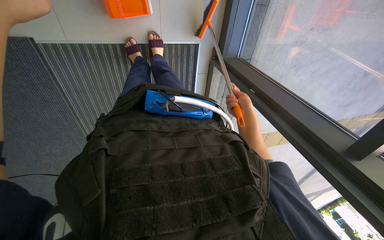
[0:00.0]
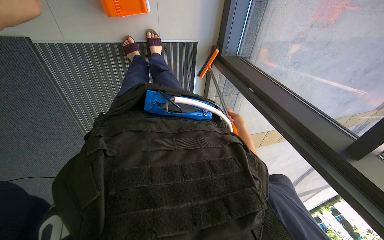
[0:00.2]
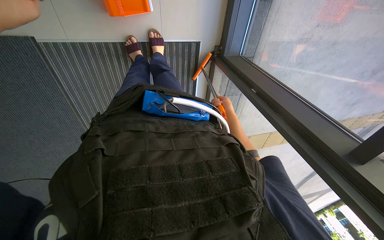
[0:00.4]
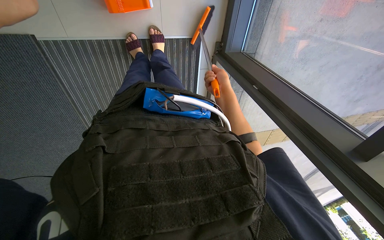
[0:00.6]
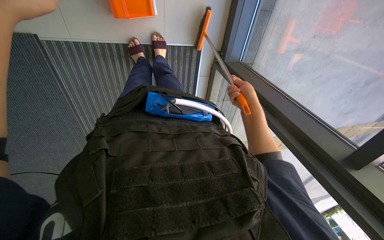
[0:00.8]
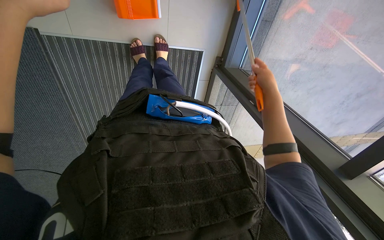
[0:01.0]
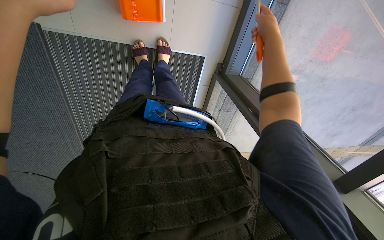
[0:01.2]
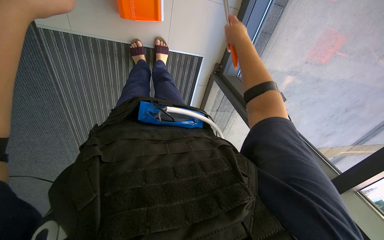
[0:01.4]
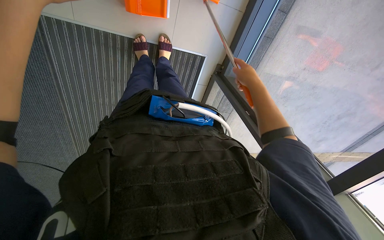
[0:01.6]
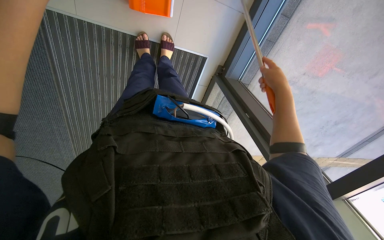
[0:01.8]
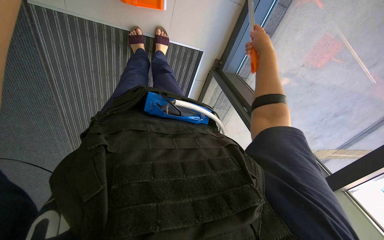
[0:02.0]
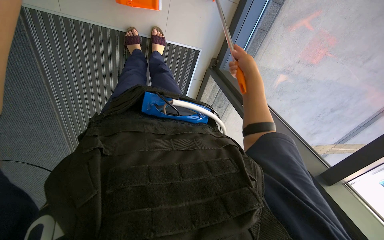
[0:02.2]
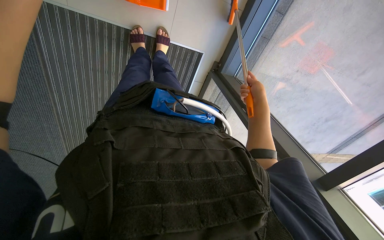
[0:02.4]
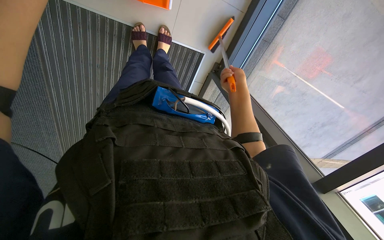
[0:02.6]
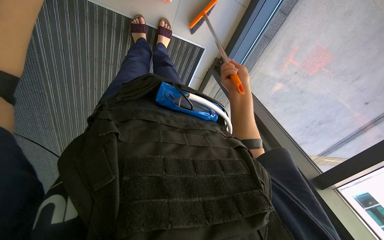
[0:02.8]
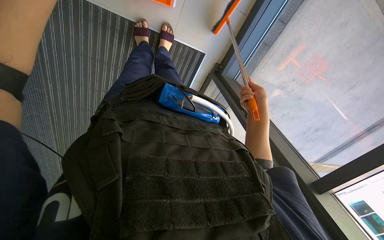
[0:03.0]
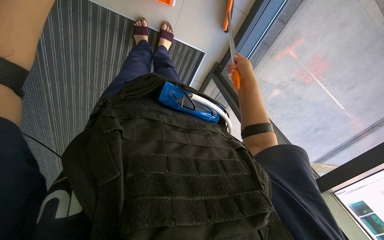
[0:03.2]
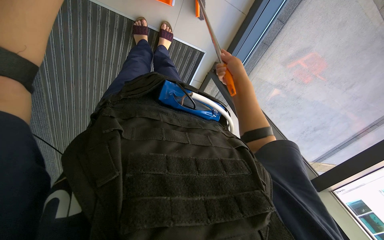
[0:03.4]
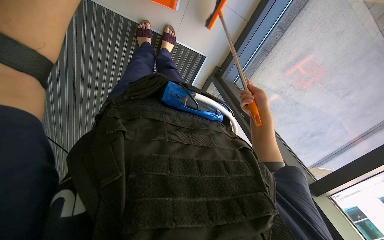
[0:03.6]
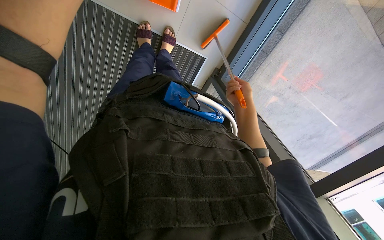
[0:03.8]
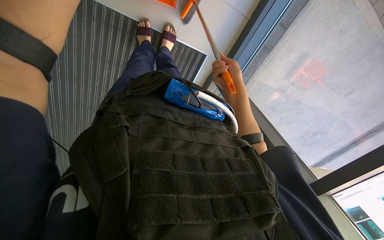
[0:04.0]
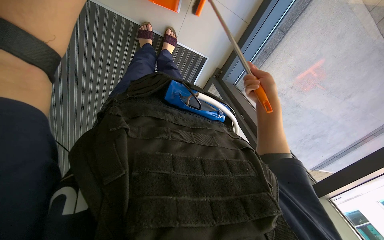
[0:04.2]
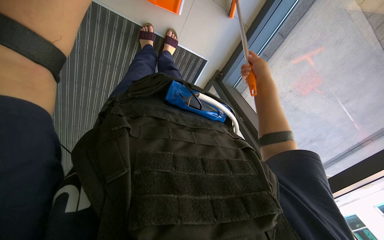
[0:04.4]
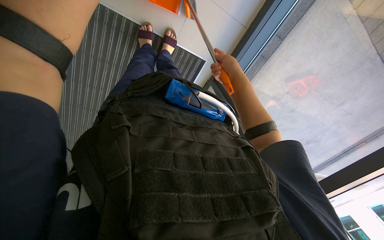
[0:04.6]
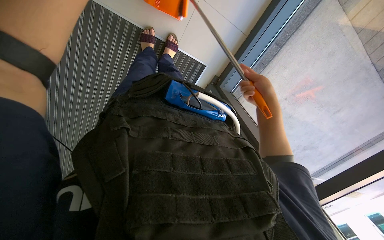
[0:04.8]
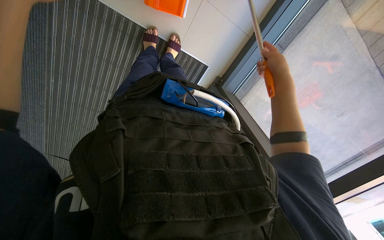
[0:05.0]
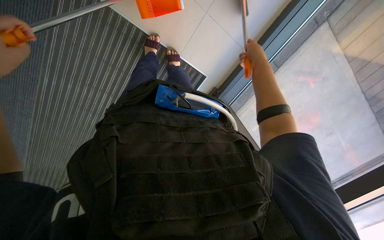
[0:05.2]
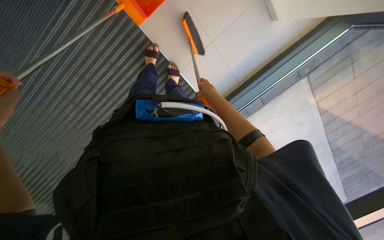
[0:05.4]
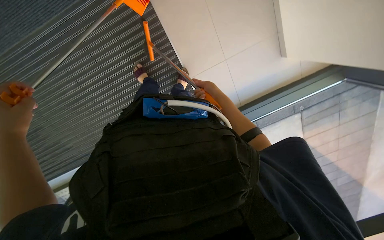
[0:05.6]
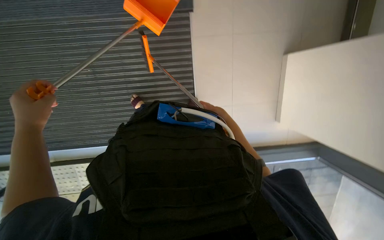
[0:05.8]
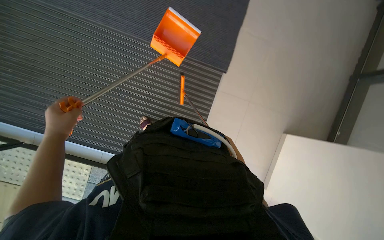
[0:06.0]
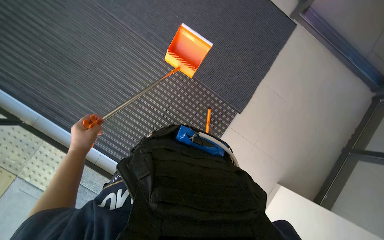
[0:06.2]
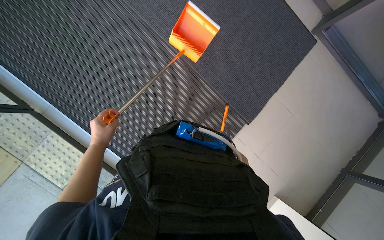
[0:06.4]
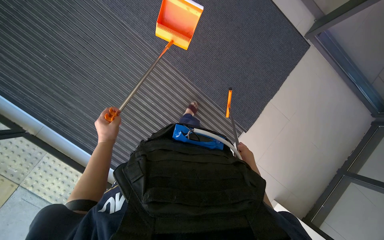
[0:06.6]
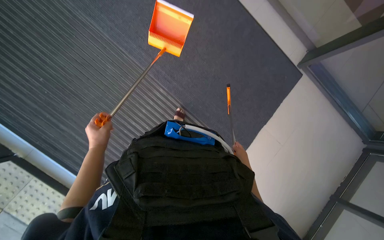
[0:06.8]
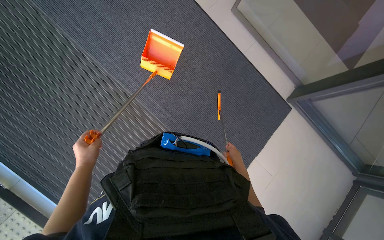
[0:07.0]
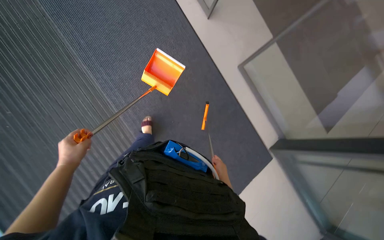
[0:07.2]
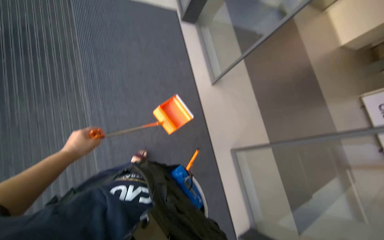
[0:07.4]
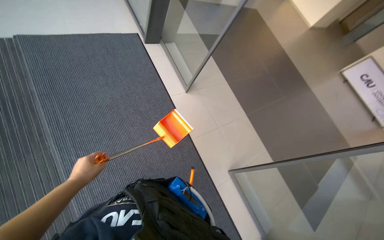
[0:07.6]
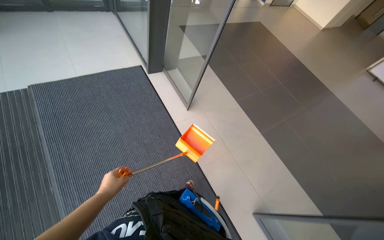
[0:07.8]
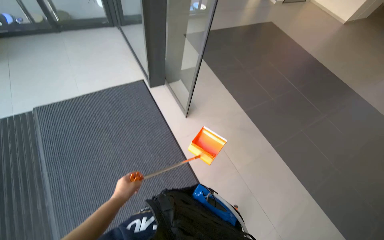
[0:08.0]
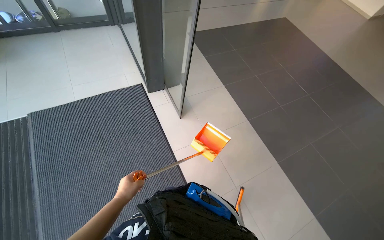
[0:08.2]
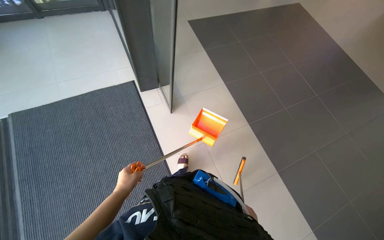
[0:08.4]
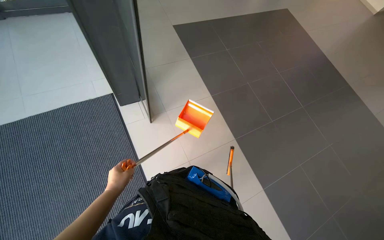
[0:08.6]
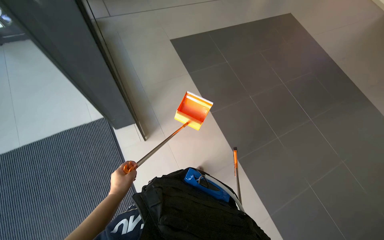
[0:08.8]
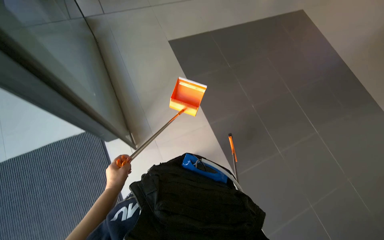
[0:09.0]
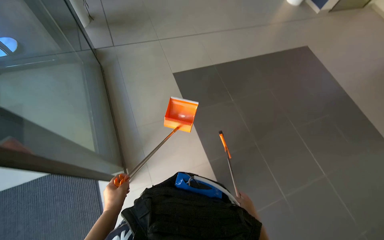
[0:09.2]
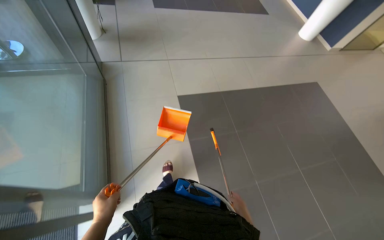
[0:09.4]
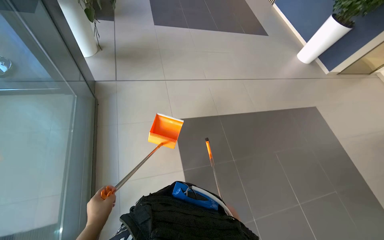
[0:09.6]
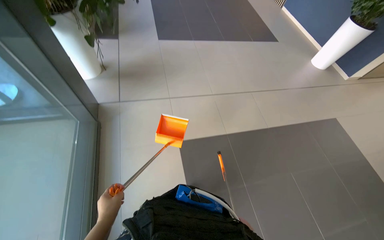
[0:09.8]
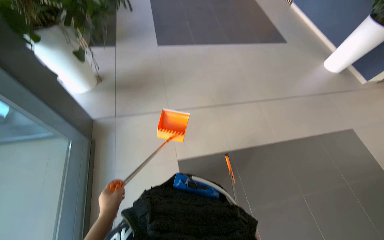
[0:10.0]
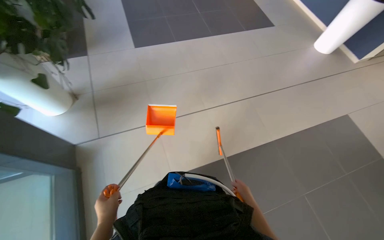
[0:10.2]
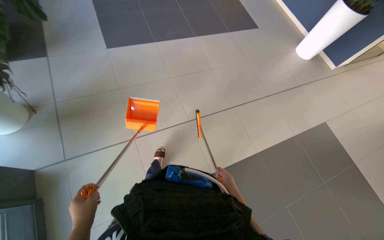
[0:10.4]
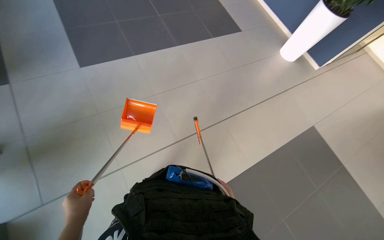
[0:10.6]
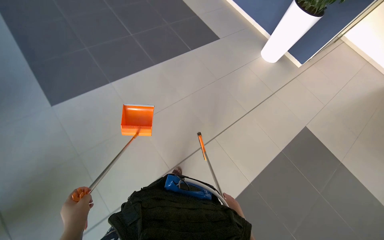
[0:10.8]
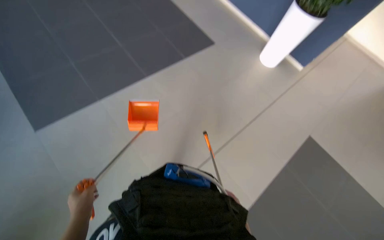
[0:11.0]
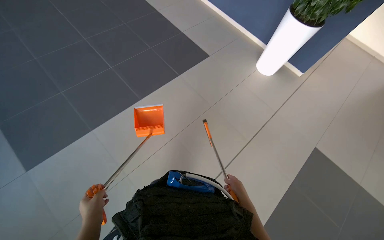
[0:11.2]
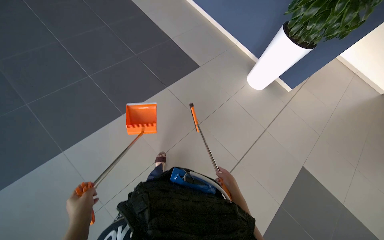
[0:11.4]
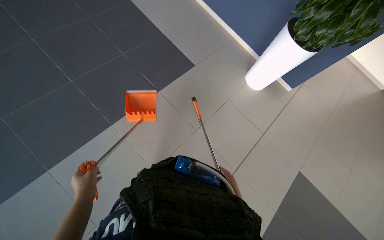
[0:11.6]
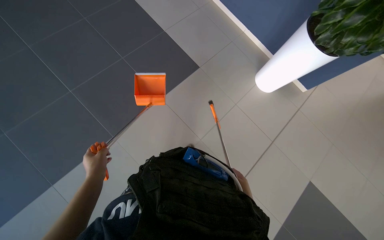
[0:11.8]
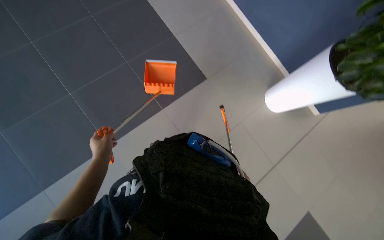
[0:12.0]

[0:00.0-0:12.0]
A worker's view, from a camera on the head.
Job: sweeping floor.
The whole recording: Sweeping the floor. The worker sweeps the floor with a broom and dustpan.
0.0 to 1.6 s: The right hand moves nearer and farther over approximately 25 cm, changing direction 2 times.
1.6 to 3.0 s: The right hand heads farther from the camera, covering roughly 10 cm.
3.0 to 4.4 s: The right hand goes nearer and farther, some 10 cm each way, reversing 2 times.
4.4 to 6.0 s: The camera is aimed approximately 15 degrees further to the right. The view tilts about 30 degrees upward. Everything in view rotates about 60 degrees clockwise.
7.6 to 9.0 s: The head travels approximately 90 cm.
9.0 to 10.4 s: The camera is carried about 50 cm.
10.4 to 12.0 s: The wearer moves some 90 cm.

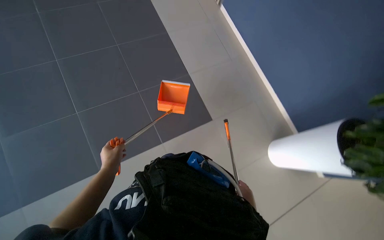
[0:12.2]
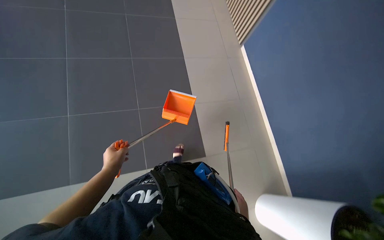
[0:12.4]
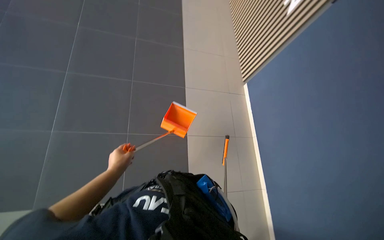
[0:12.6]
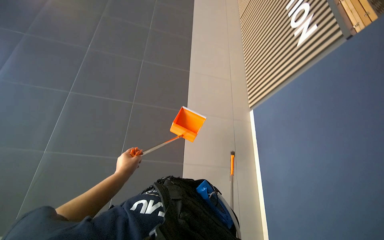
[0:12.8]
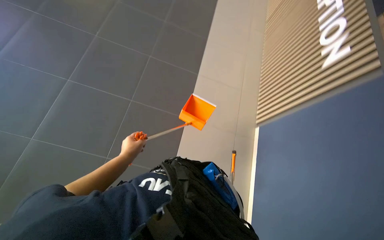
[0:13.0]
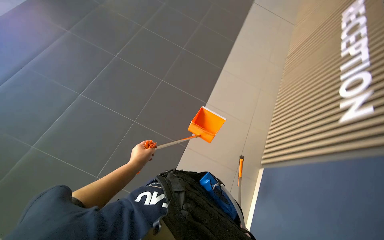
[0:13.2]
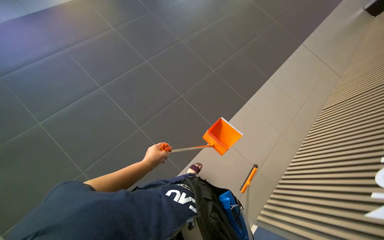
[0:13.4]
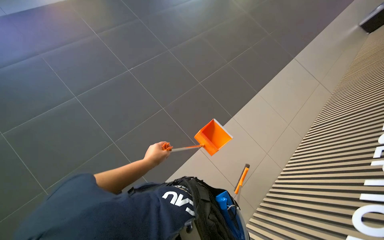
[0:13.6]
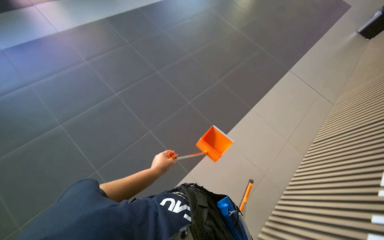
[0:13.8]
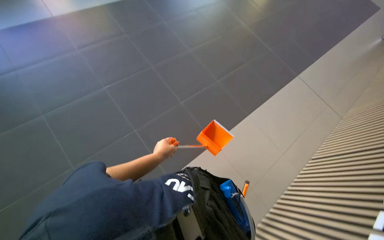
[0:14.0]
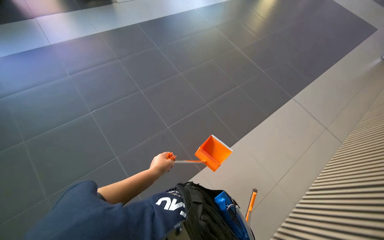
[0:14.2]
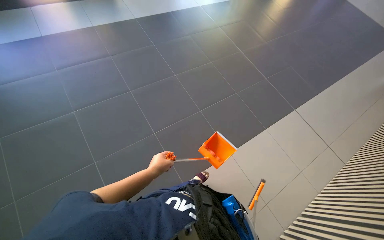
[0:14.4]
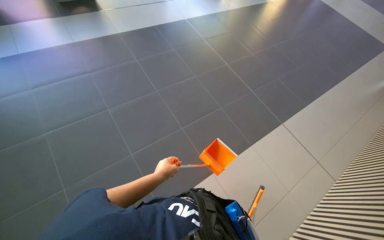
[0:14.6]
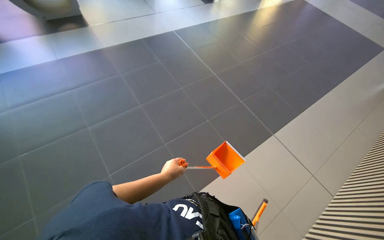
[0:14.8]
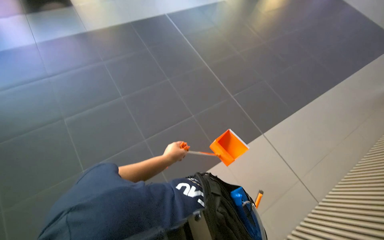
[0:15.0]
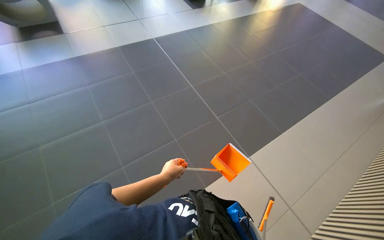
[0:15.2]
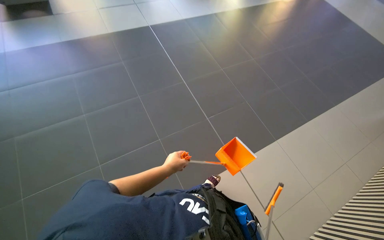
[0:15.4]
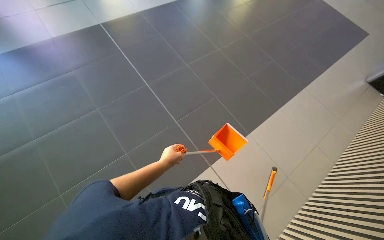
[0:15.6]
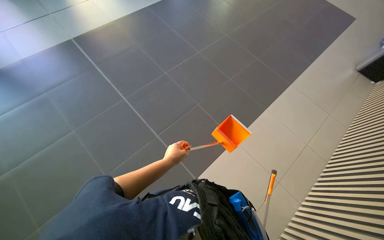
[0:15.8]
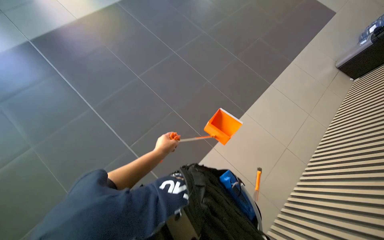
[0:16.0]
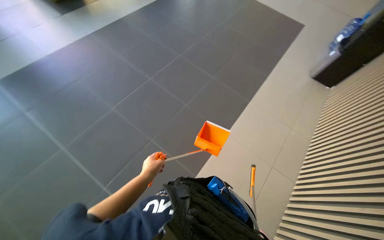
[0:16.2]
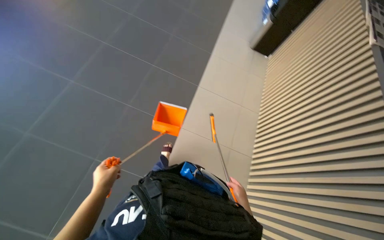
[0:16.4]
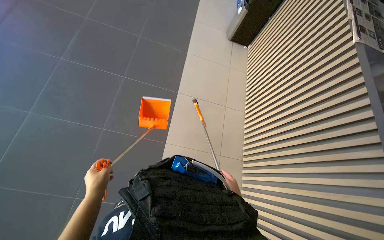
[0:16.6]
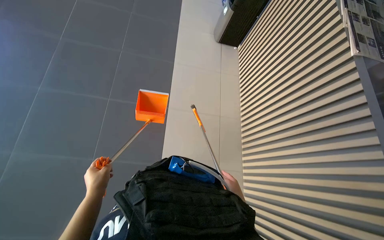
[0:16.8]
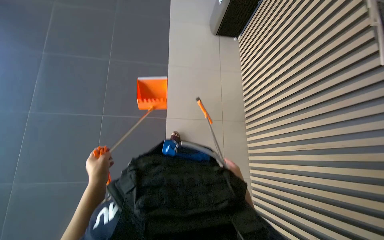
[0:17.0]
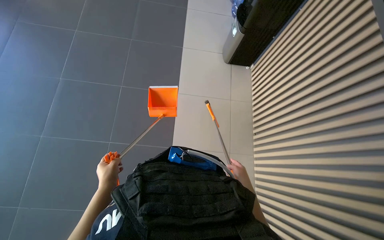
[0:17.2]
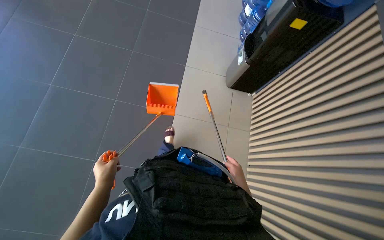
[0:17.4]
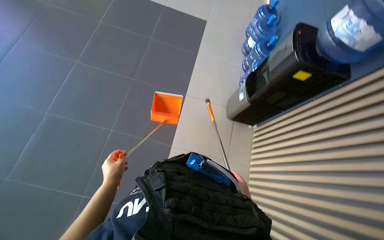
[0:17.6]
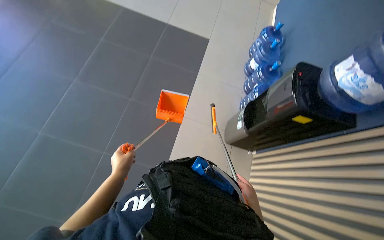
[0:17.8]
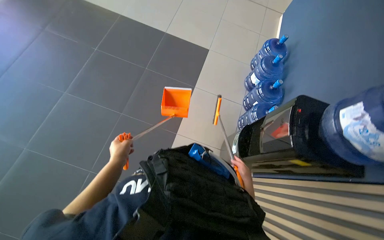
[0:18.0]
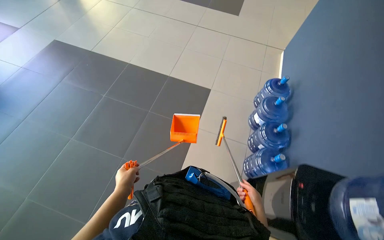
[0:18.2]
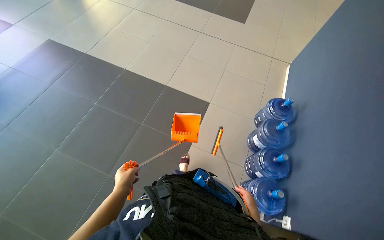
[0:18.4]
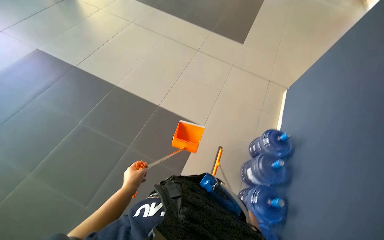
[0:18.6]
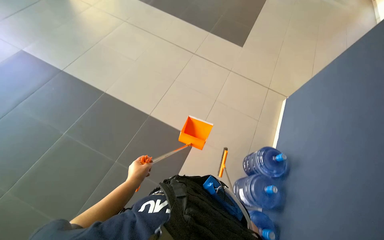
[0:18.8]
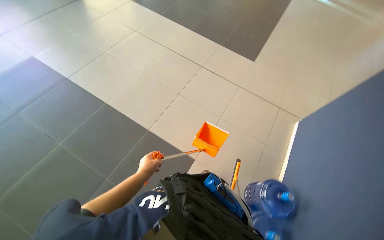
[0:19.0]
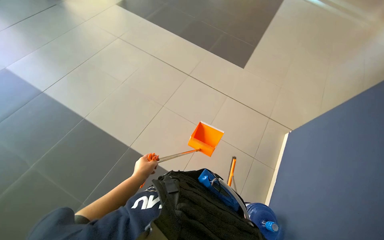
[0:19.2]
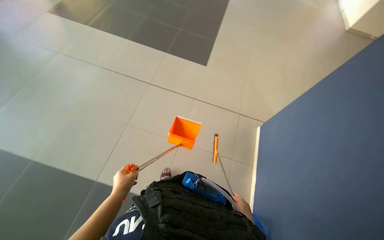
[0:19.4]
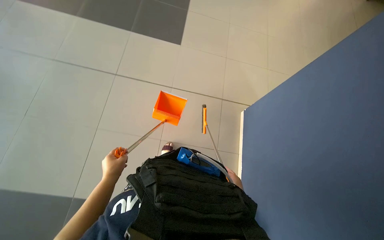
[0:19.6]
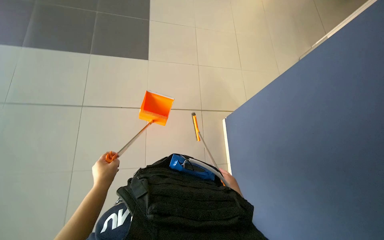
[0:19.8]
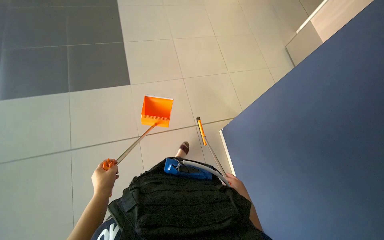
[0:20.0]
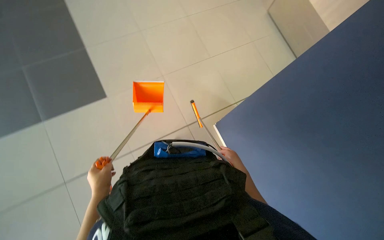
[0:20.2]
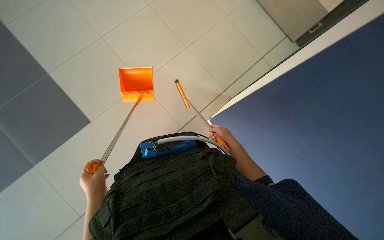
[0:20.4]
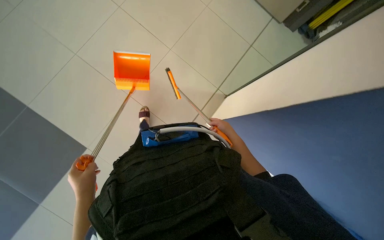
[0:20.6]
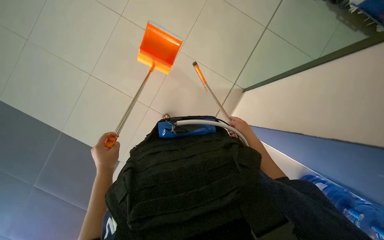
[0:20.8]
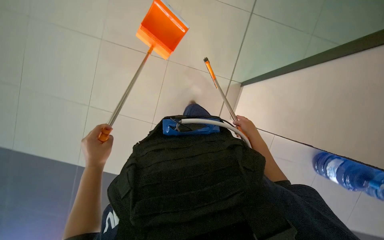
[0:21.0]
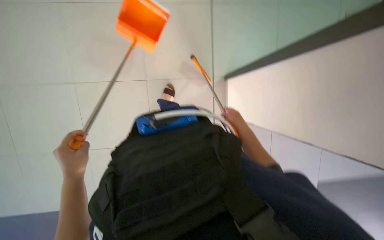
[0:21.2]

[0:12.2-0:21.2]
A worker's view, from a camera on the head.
Job: sweeping floor.
The whole recording: Sweeping the floor. The worker sweeps the floor with a broom and dustpan.
12.2 to 13.8 s: The wearer's head swings approximately 35 degrees to the left. The wearer looks about 20 degrees further upward.
13.8 to 15.2 s: The camera is carried roughly 70 cm.
15.2 to 16.6 s: The head travels about 60 cm. The head rotates approximately 25 degrees to the right.
16.6 to 18.2 s: The head travels approximately 60 cm. The wearer looks about 25 degrees further upward.
18.2 to 19.8 s: The head travels approximately 1 m.
19.8 to 21.2 s: The view tips downward by approximately 20 degrees. The right hand goes about 20 cm nearer to the camera and up the picture, while the left hand travels nearer to the camera by some 15 cm.
